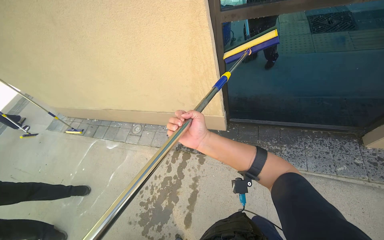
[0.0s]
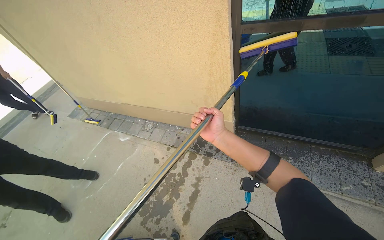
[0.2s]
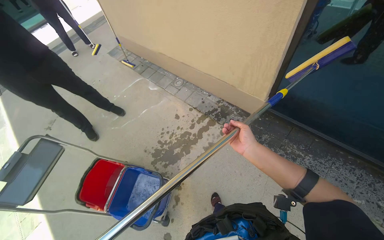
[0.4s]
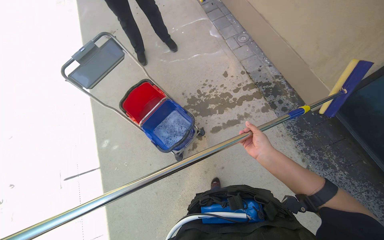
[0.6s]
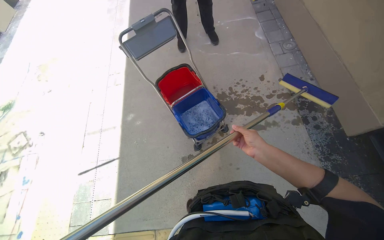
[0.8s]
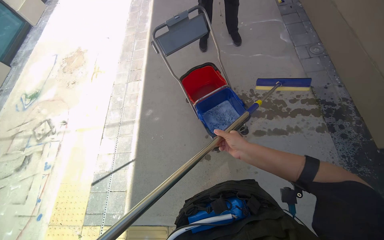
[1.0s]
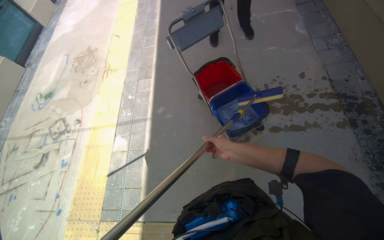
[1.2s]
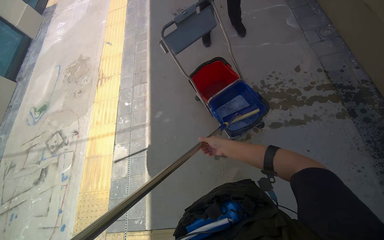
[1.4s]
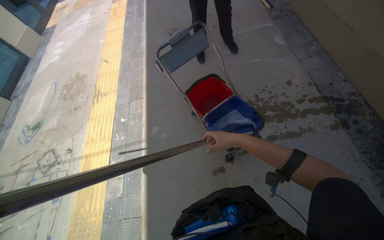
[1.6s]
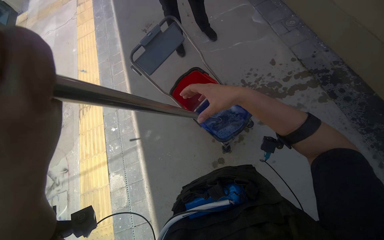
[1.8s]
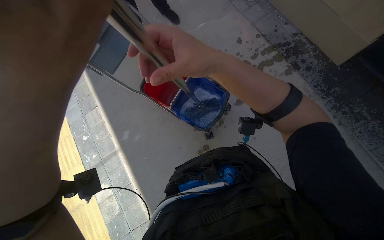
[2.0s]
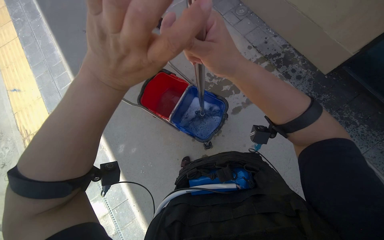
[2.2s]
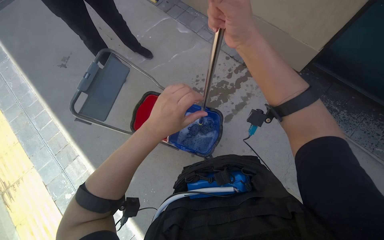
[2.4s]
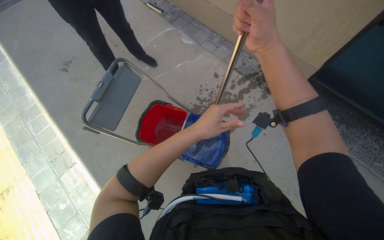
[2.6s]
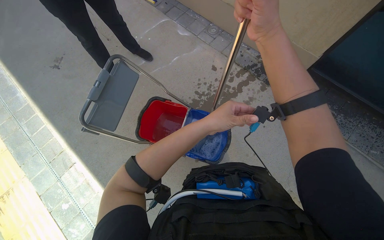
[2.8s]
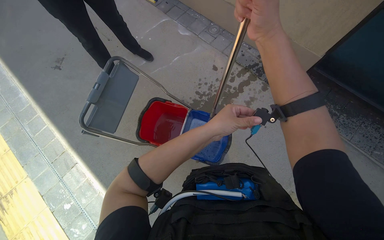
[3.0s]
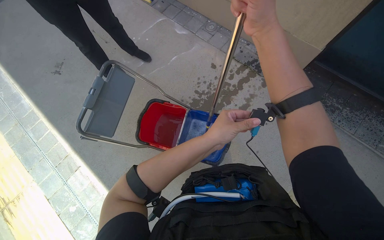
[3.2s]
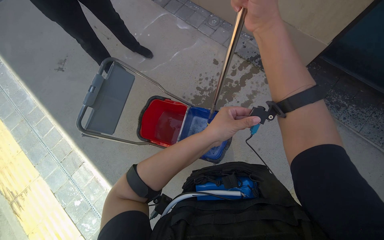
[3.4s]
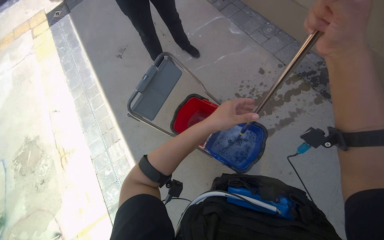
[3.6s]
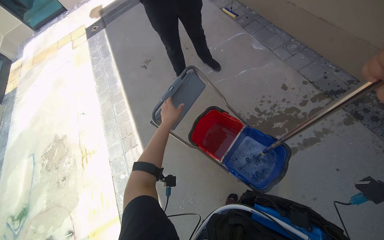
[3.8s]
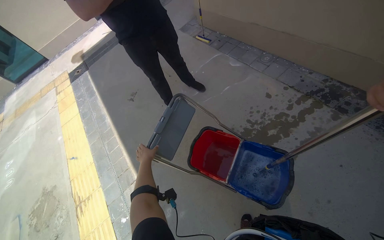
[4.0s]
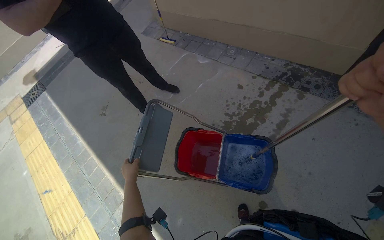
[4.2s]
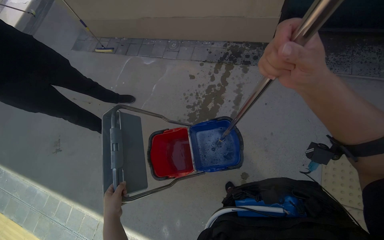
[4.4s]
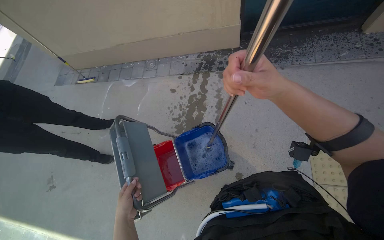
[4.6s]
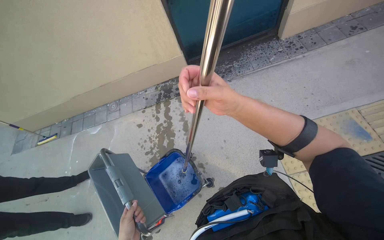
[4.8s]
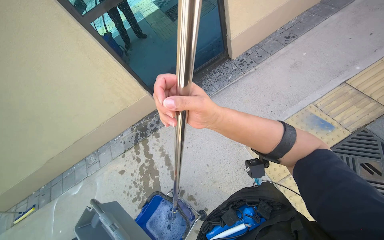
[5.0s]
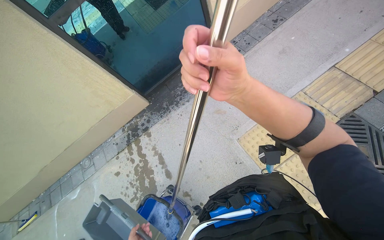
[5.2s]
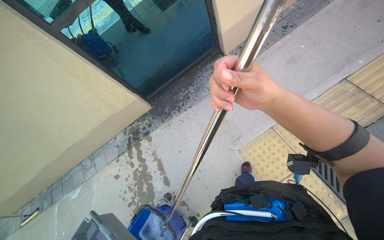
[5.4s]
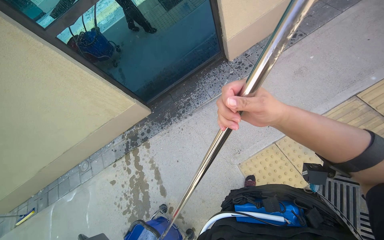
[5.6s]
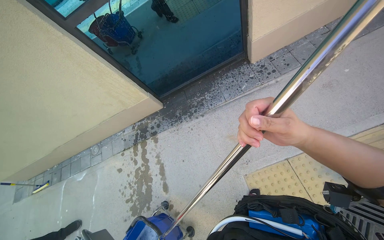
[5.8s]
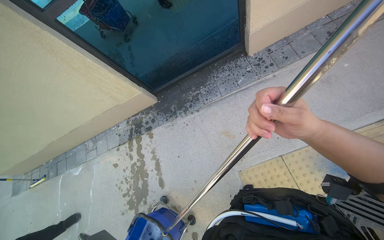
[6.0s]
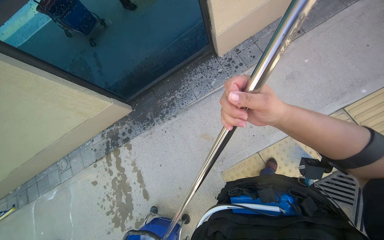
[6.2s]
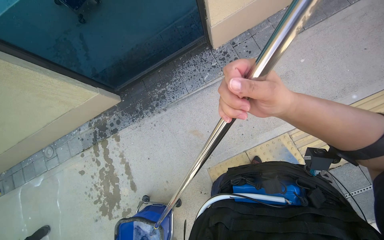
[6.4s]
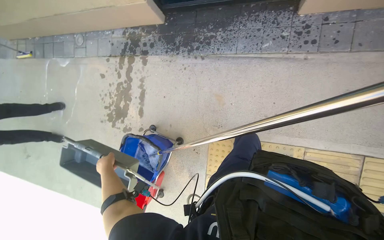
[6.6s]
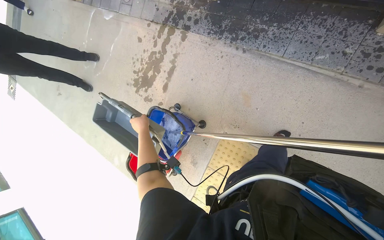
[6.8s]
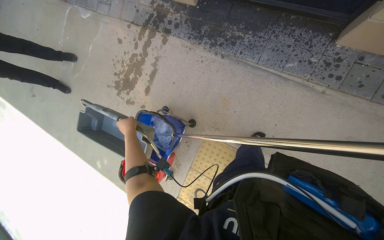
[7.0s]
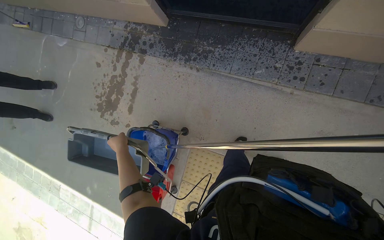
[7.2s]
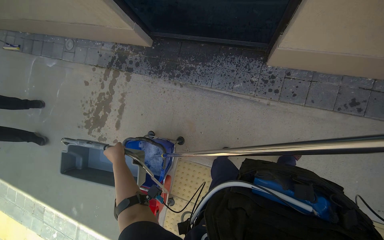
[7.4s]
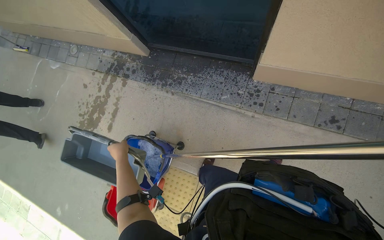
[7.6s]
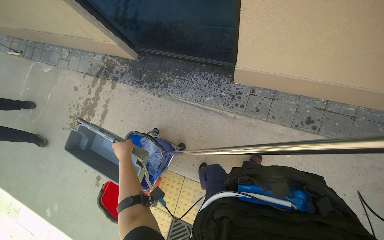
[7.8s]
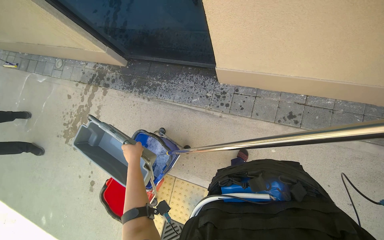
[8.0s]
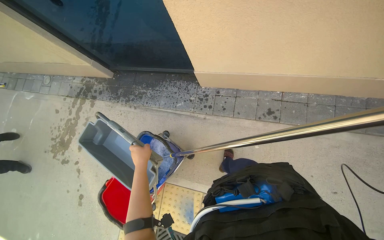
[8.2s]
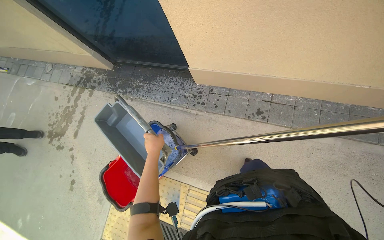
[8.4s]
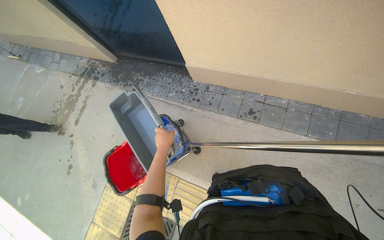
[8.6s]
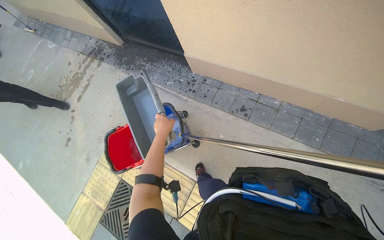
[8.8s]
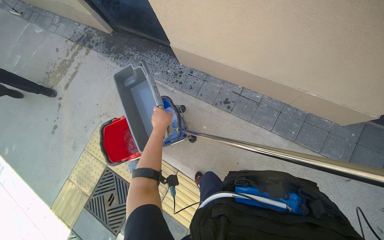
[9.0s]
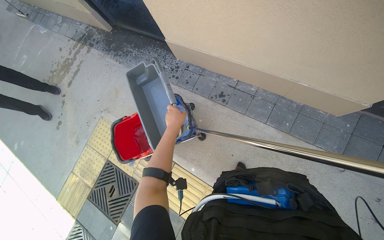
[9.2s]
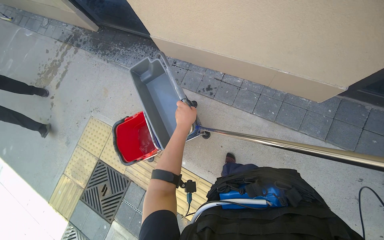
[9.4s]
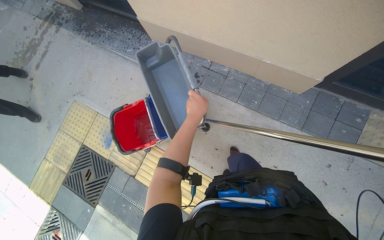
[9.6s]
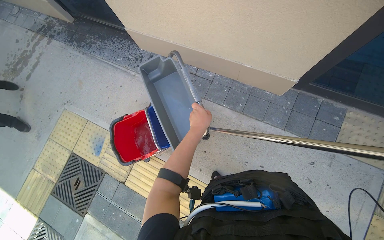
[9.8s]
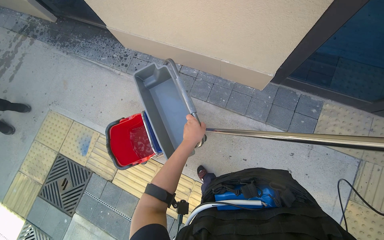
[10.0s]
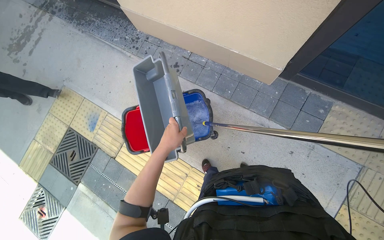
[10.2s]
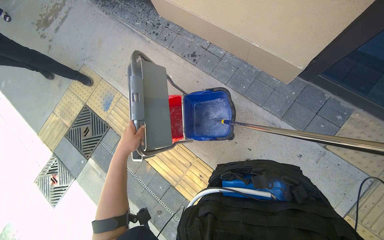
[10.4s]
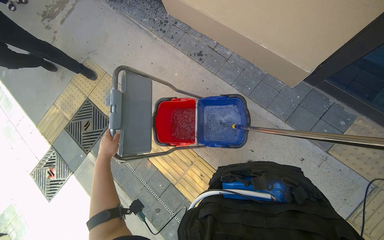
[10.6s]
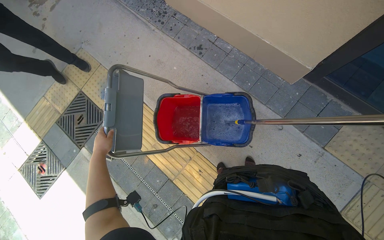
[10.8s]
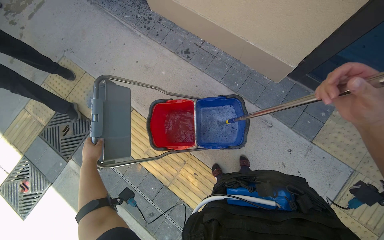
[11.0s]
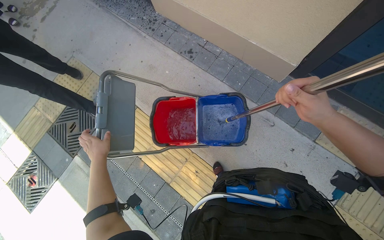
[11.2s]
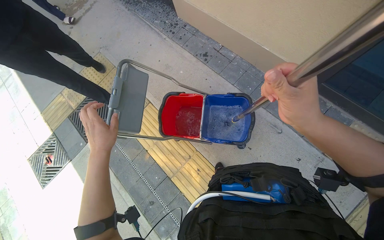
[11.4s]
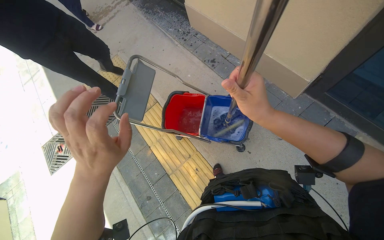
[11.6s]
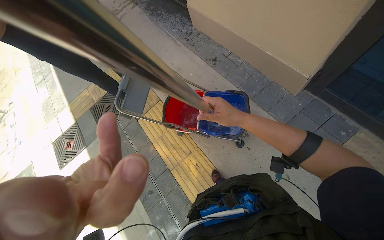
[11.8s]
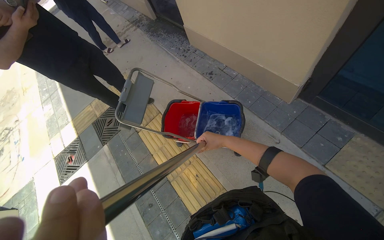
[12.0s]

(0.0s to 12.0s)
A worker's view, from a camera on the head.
Job: cleaning windows.
The whole recording: Cleaning building windows. The worker scrubs the building windows with a long-handled squeegee, frequently dipping it into a bucket.
0.0s - 1.6s: The head travels some 80 cm. The head rotates about 65 degrees to the left. The view tilts approximately 20 degrees downward.
1.6s - 3.0s: The wearer's head swings approximately 35 degrees to the right.
3.0s - 4.4s: The scene turns about 25 degrees counterclockwise in the picture.
4.4s - 6.0s: The camera is carried some 1 m. The scene turns roughly 35 degrees counterclockwise in the picture.
6.0s - 7.6s: The camera is carried approximately 60 cm. The view tilts roughly 20 degrees downward. The scene rotates clockwise by roughly 35 degrees.
7.6s - 9.0s: The camera travels to the right, some 1 m.
9.0s - 10.4s: The wearer moves some 60 cm.
10.4s - 12.0s: The view tilts some 15 degrees upward.

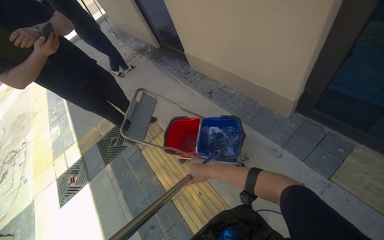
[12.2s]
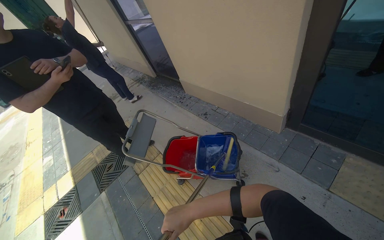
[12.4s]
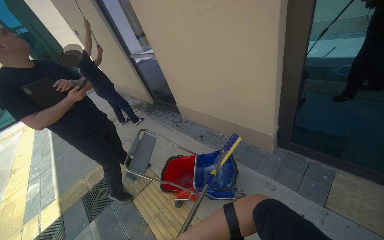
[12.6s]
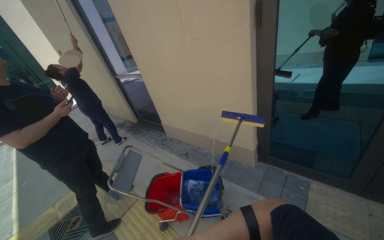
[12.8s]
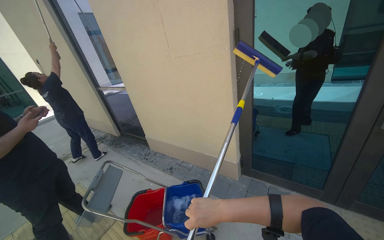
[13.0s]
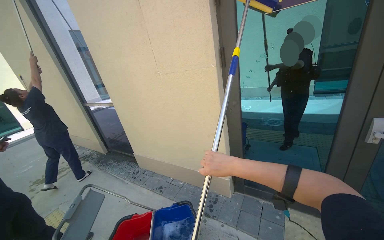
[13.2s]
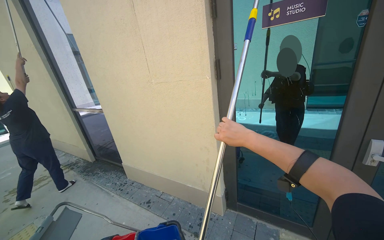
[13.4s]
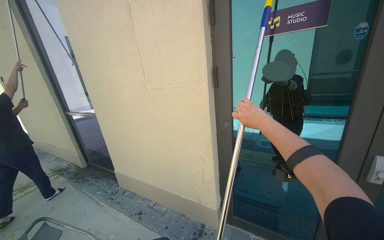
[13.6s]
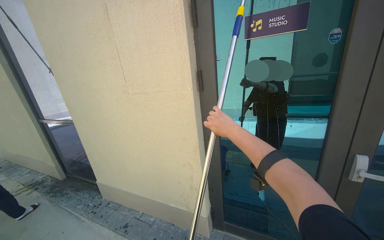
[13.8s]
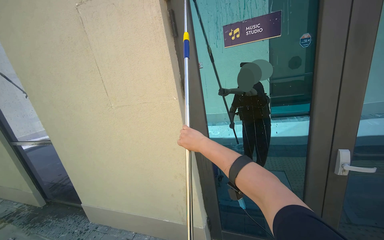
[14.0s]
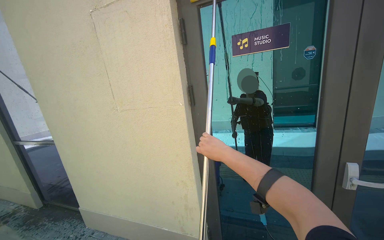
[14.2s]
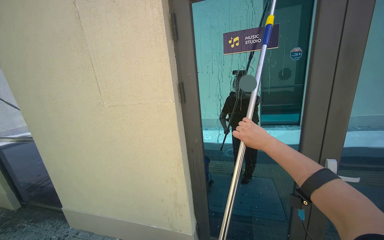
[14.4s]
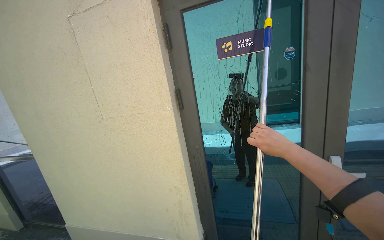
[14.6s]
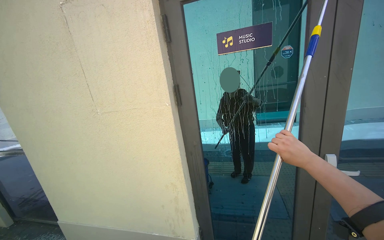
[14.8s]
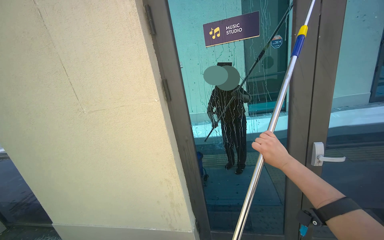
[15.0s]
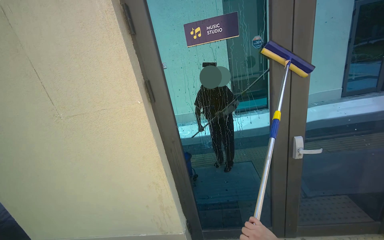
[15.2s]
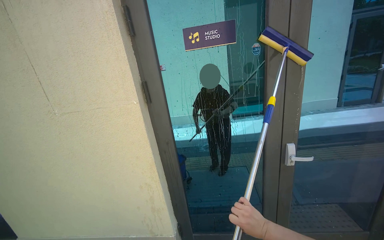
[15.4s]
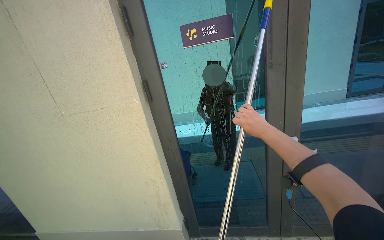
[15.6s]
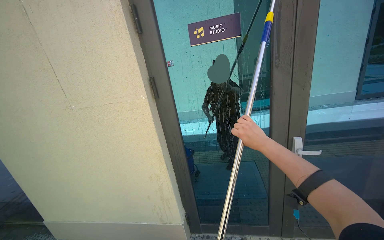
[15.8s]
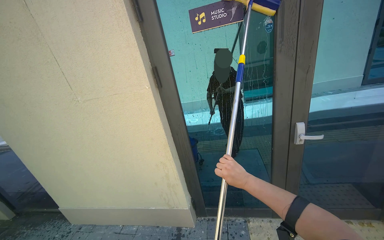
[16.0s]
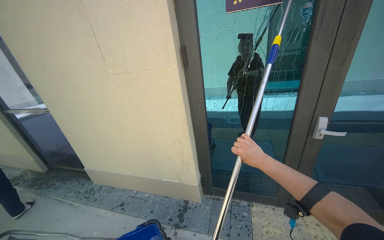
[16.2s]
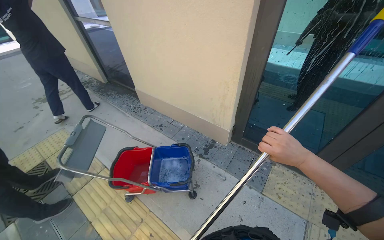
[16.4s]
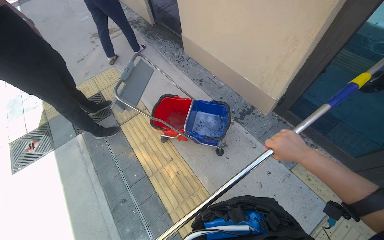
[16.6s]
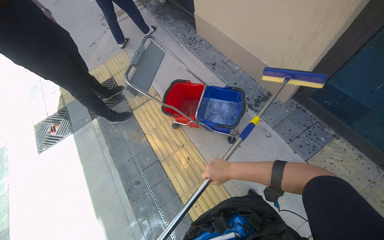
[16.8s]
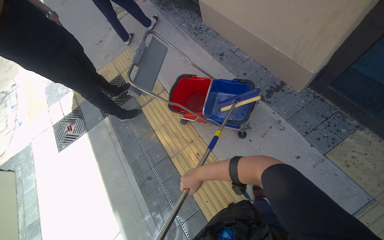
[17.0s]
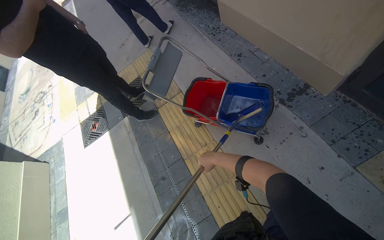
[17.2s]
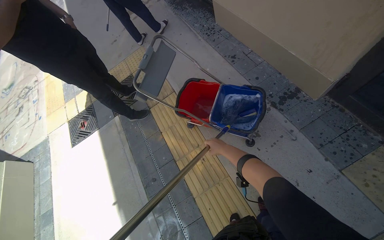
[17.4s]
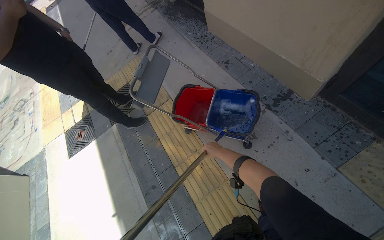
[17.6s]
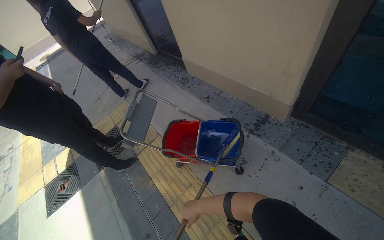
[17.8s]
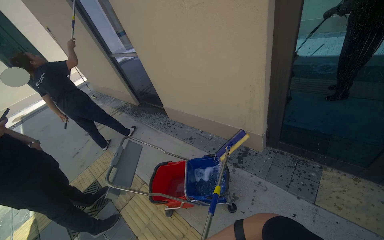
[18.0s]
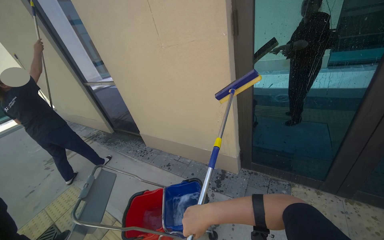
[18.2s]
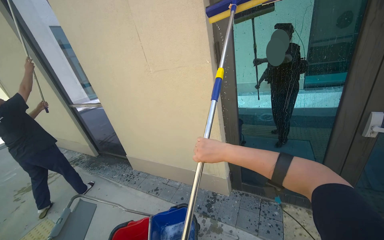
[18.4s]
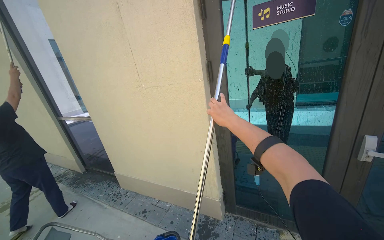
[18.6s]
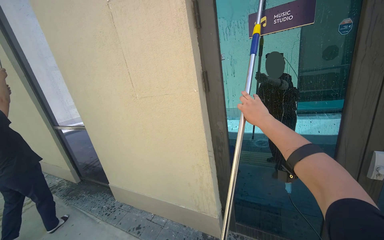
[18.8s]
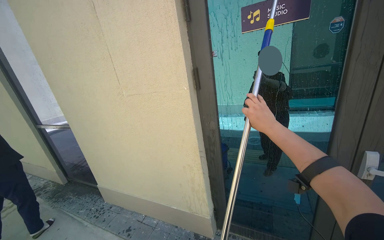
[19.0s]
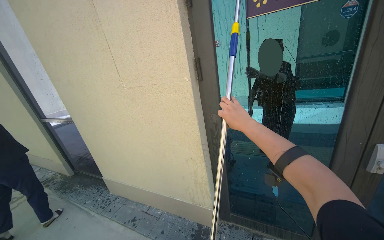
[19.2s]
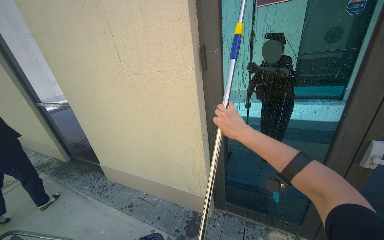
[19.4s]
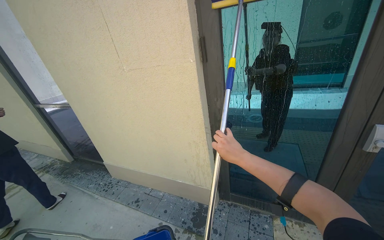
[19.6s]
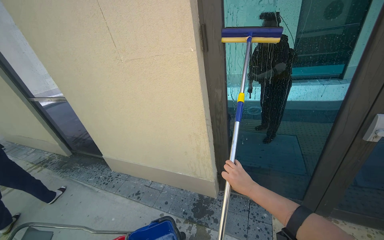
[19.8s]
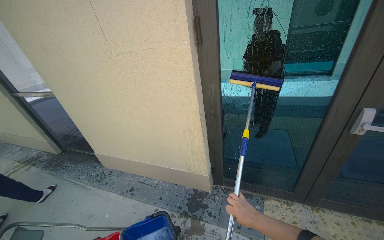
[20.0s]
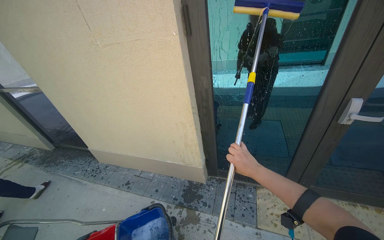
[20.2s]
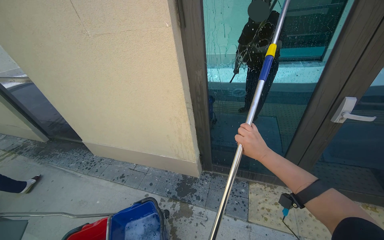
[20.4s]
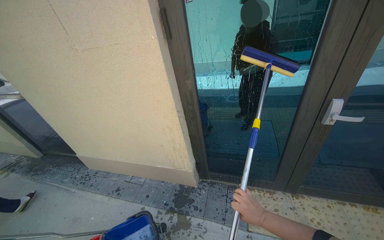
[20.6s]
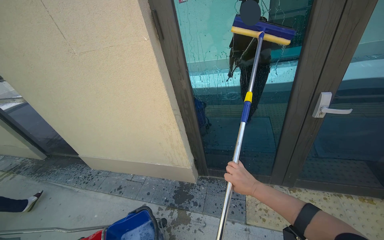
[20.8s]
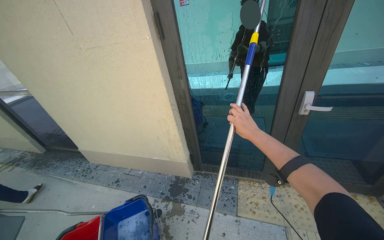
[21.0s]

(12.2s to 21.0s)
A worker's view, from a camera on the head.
Job: cleaning windows.
The whole recording: Cleaning building windows. The worker scrubs the building windows with a long-handled squeegee, frequently dipping it into a bucket.
12.2s - 13.6s: The view pans to the right by approximately 25 degrees. The view tilts about 45 degrees upward.
13.6s - 15.2s: The head rotates roughly 25 degrees to the right. The right hand moves down the picture, some 40 cm.
15.2s - 16.6s: The head turns to the left by some 50 degrees. The camera pitches downward, by approximately 45 degrees.
16.6s - 18.0s: The camera pitches upward, by about 25 degrees.
18.0s - 19.6s: The camera is aimed roughly 15 degrees further to the right. The camera pitches upward, by some 15 degrees.
19.6s - 21.0s: The right hand goes up and down the picture, approximately 30 cm each way, reversing 3 times.
